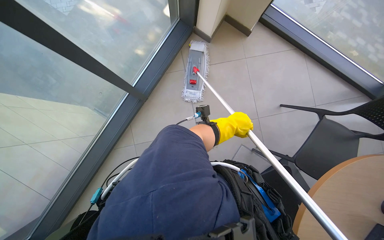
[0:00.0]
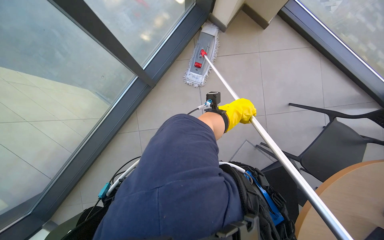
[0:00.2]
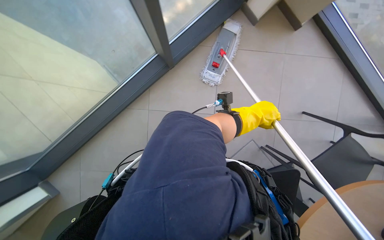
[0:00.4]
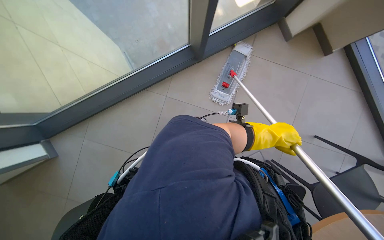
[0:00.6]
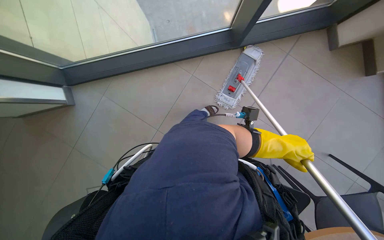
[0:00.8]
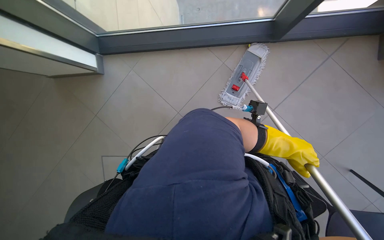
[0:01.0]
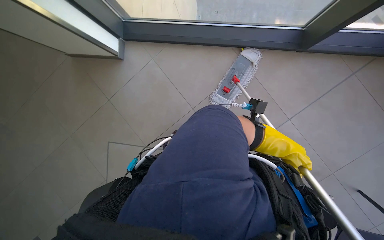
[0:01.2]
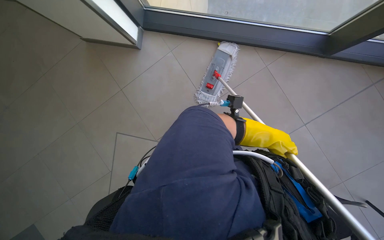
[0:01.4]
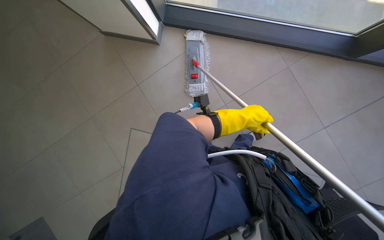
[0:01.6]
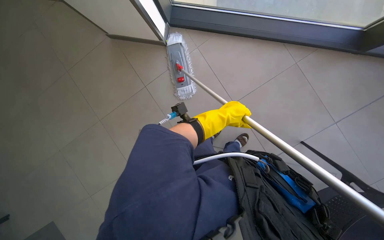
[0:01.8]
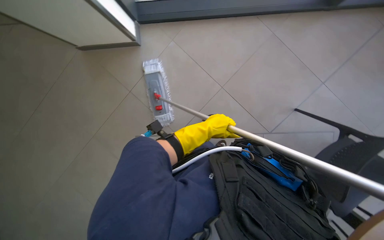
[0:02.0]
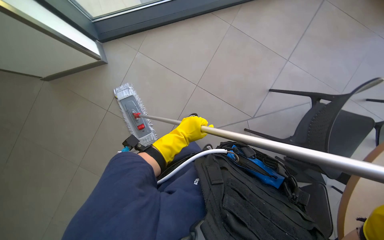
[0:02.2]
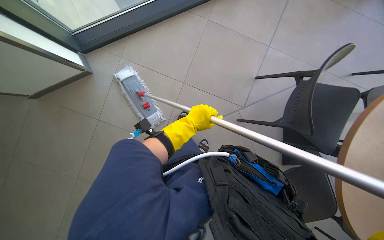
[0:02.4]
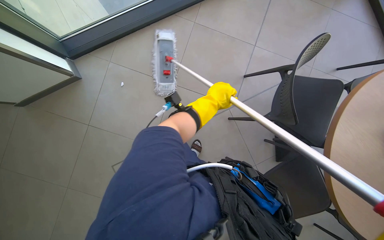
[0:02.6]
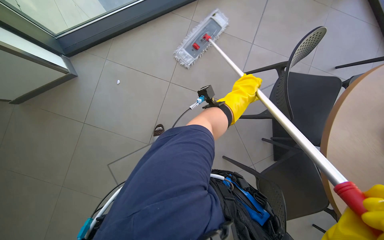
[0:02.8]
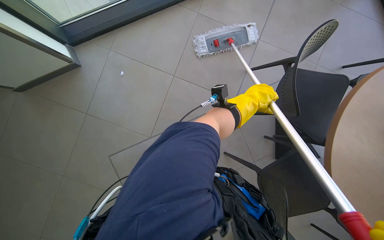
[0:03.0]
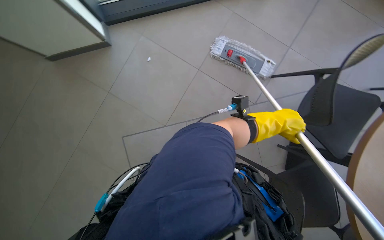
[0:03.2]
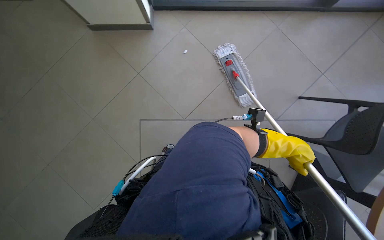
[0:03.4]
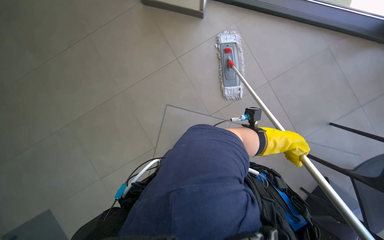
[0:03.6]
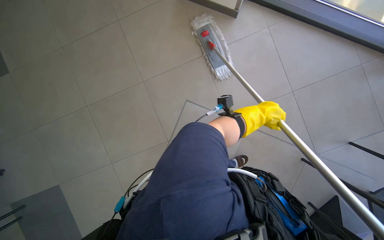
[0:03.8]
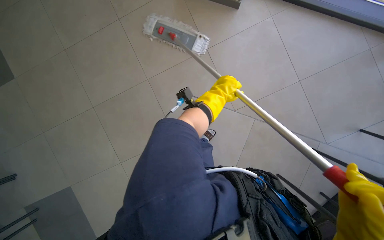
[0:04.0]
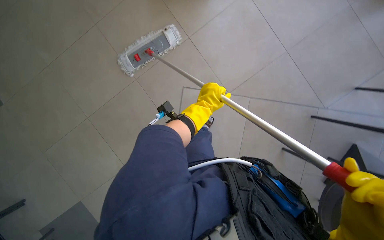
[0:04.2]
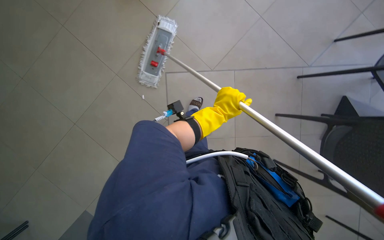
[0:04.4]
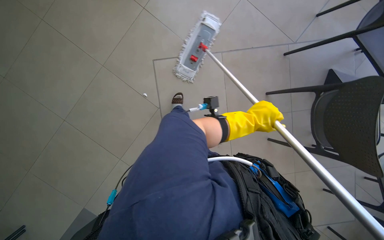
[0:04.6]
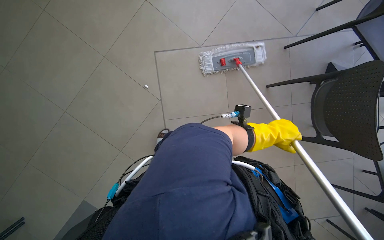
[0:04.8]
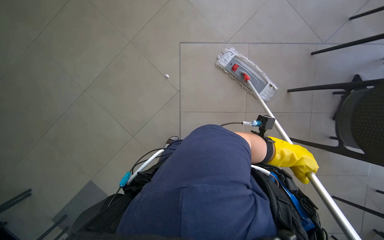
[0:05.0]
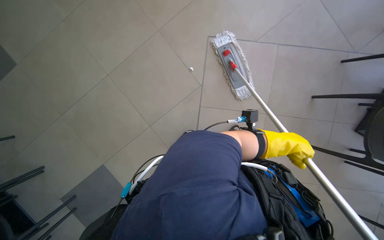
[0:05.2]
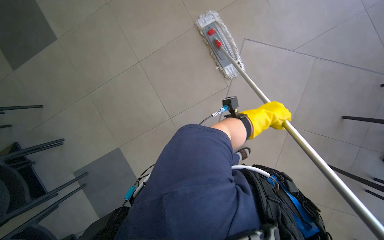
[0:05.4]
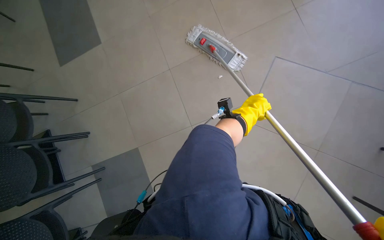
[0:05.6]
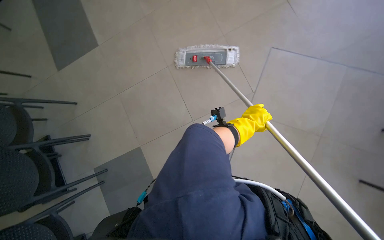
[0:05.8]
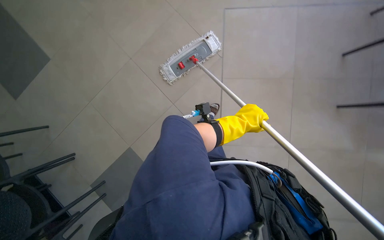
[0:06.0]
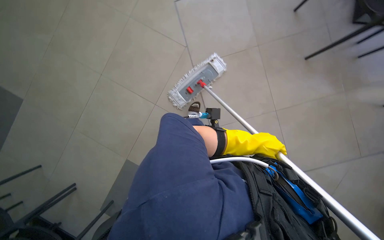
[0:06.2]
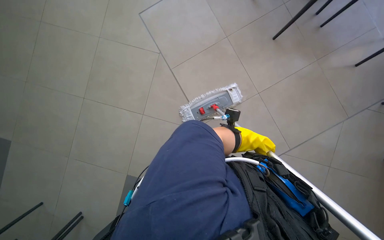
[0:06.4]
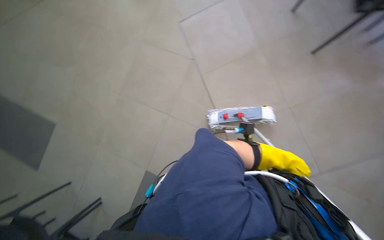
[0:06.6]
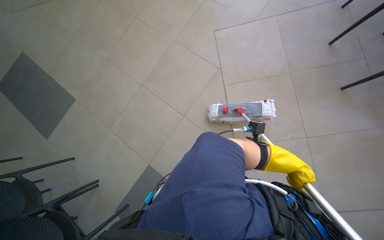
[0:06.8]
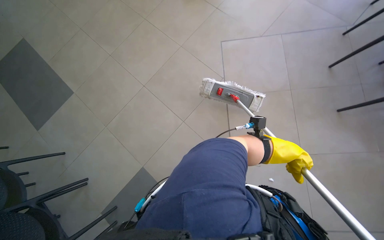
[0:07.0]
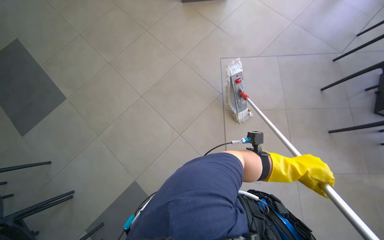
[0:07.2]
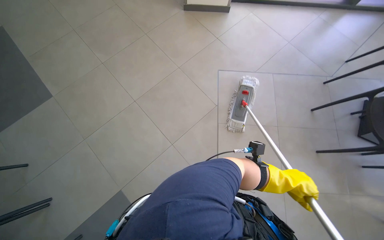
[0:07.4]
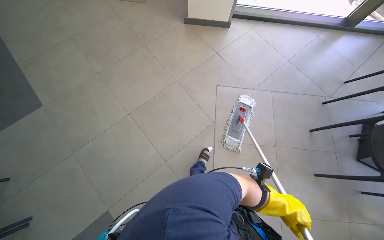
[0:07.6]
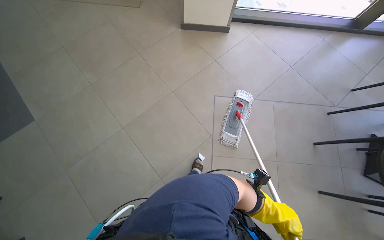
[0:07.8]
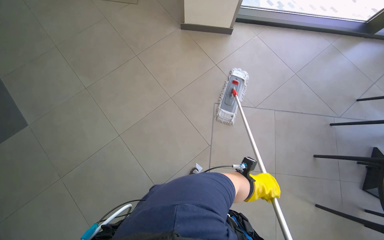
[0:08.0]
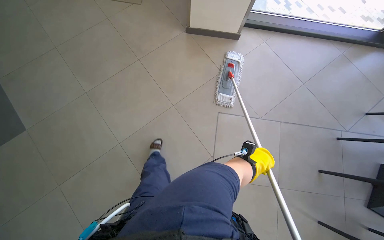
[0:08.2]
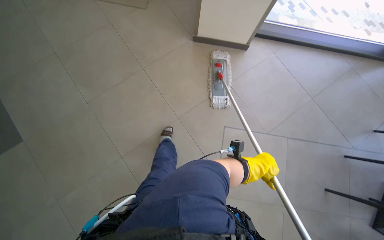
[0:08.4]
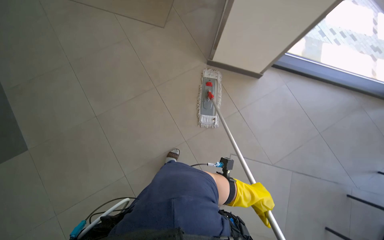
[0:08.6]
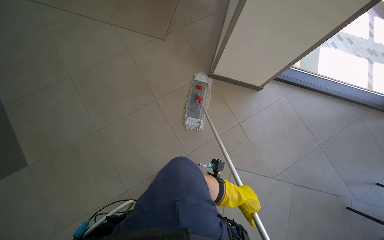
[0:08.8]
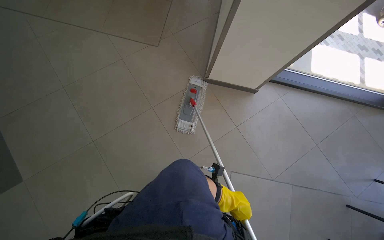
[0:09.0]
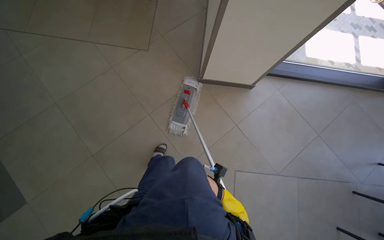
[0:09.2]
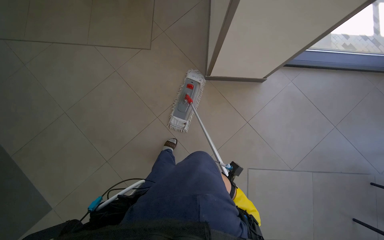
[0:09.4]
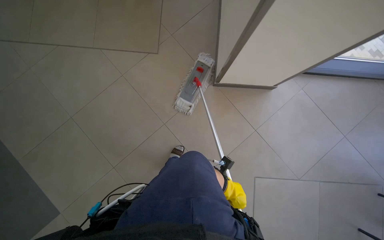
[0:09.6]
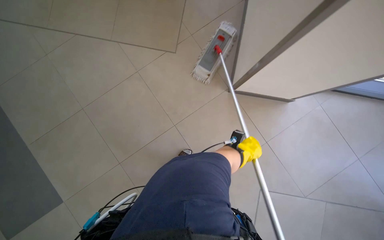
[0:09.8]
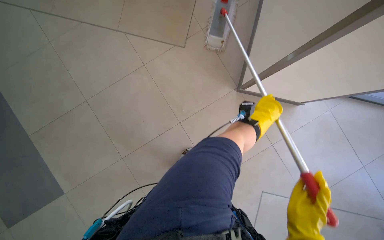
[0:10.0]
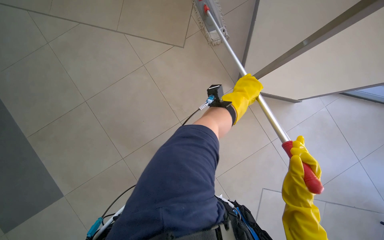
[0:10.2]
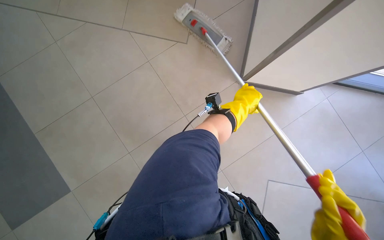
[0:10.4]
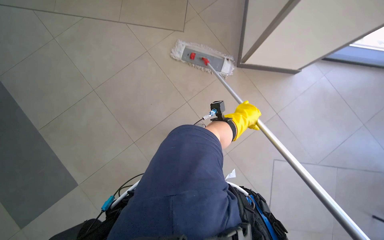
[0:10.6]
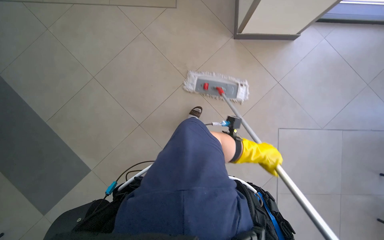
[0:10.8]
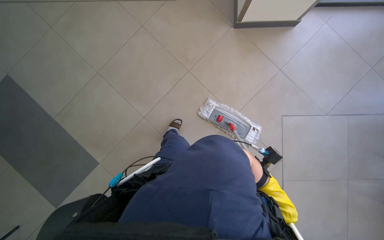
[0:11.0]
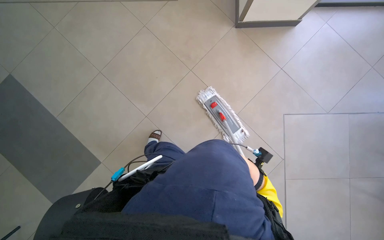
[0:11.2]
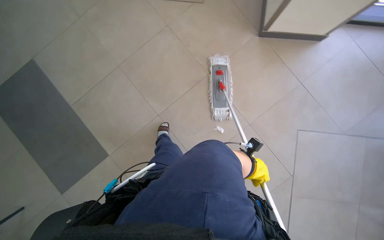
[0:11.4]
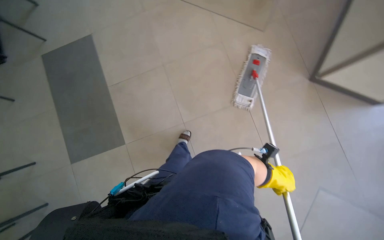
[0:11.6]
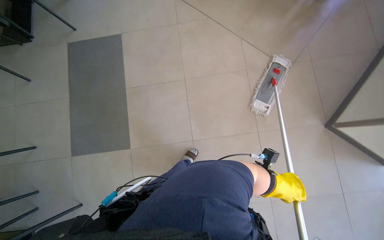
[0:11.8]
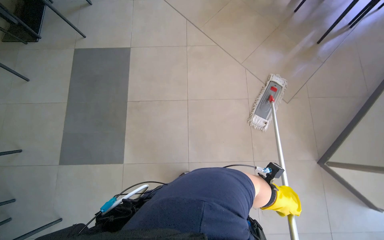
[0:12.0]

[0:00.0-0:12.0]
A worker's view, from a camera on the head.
Job: mopping floor.
The whole recording: Mopping cafeteria floor. The worker mops the cafeteria floor, moving chairs to clear the area.
0:00.0 to 0:01.6: The camera is carried roughly 60 cm. Everything in view rotates some 40 degrees clockwise.
0:01.6 to 0:03.0: The left hand reaches roughly 10 cm to the left, then returns.
0:03.0 to 0:04.4: The head travels some 50 cm. The view tips downward by roughly 20 degrees.
0:04.4 to 0:06.0: The camera travels to the left, some 50 cm.
0:06.0 to 0:07.6: The wearer looks some 20 degrees further upward. The scene rotates clockwise by some 35 degrees.
0:07.6 to 0:09.0: The head travels roughly 1 m.
0:09.0 to 0:10.4: The head travels approximately 50 cm. The camera pitches downward, by approximately 15 degrees.

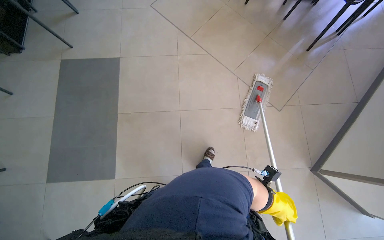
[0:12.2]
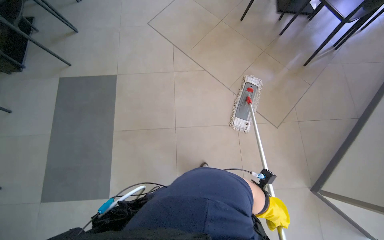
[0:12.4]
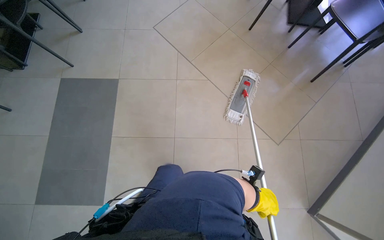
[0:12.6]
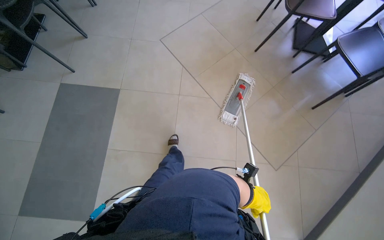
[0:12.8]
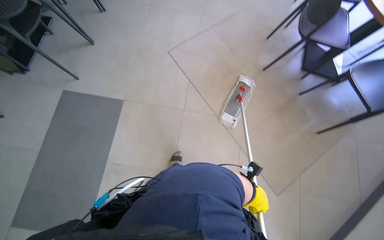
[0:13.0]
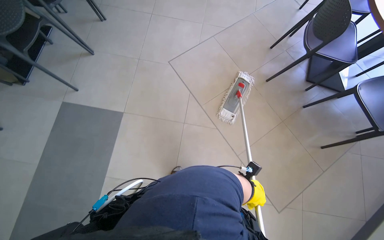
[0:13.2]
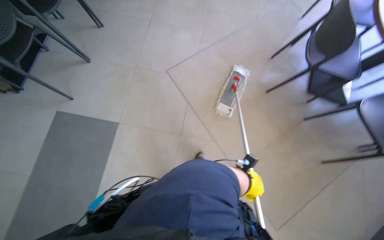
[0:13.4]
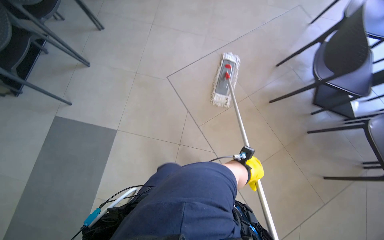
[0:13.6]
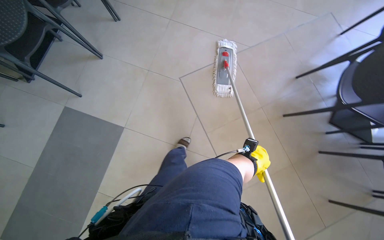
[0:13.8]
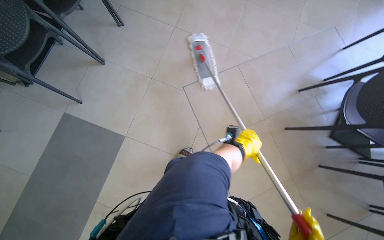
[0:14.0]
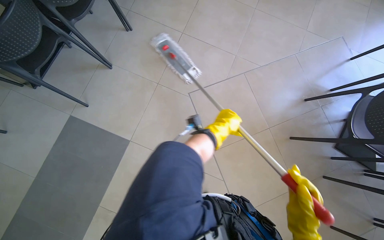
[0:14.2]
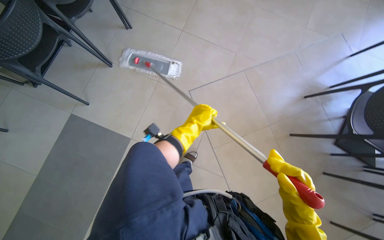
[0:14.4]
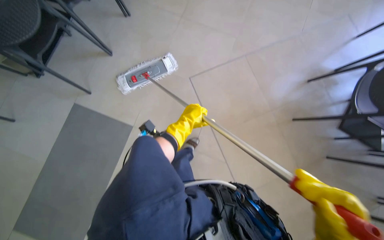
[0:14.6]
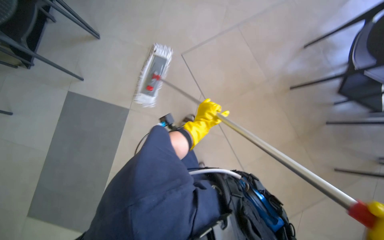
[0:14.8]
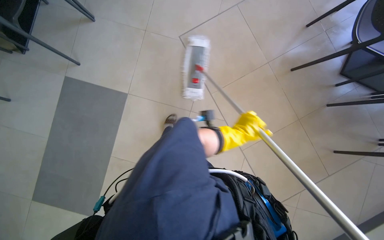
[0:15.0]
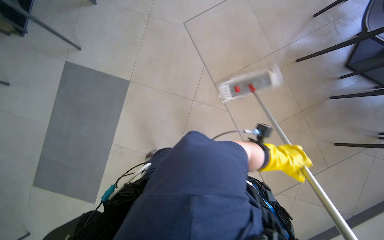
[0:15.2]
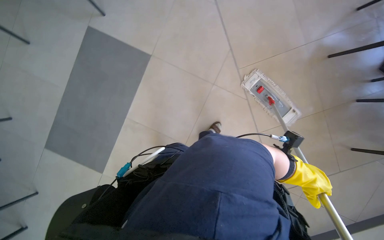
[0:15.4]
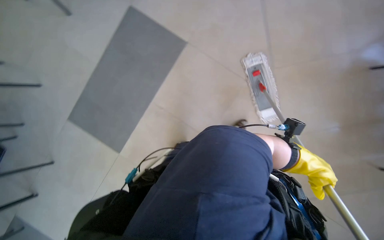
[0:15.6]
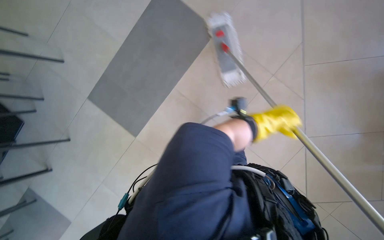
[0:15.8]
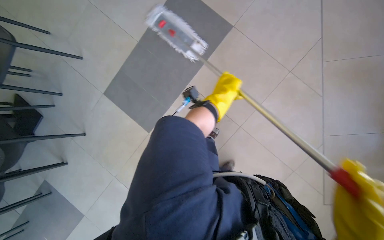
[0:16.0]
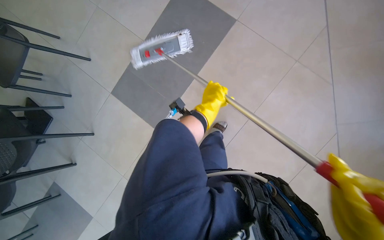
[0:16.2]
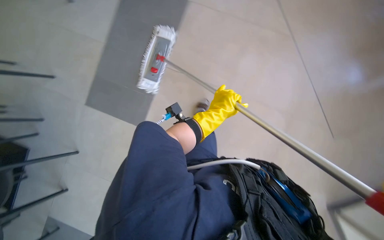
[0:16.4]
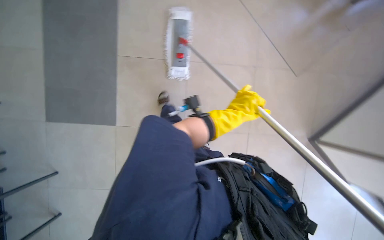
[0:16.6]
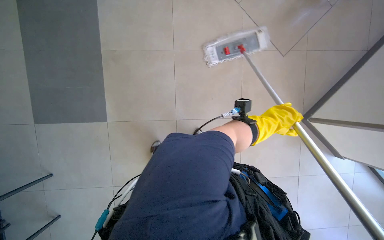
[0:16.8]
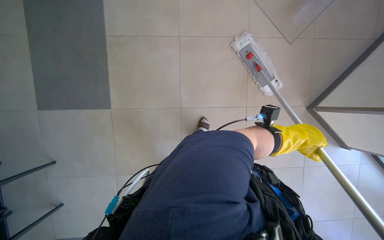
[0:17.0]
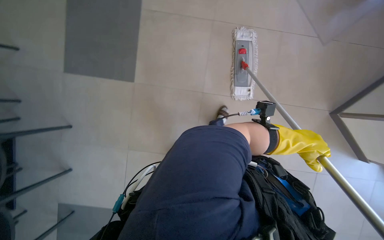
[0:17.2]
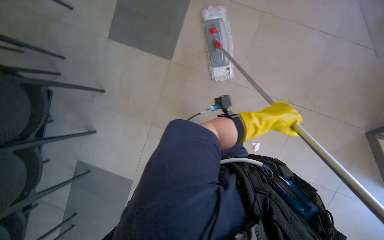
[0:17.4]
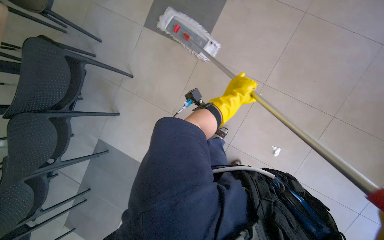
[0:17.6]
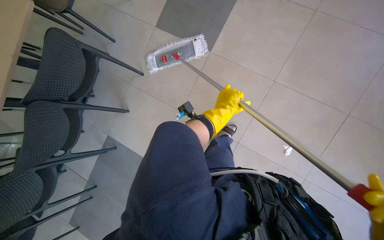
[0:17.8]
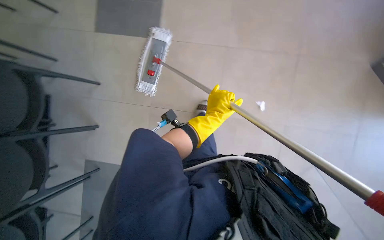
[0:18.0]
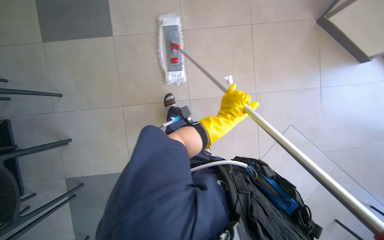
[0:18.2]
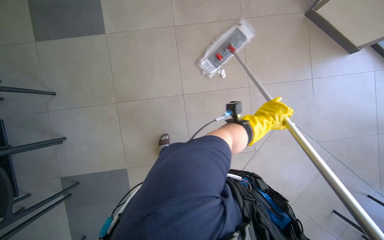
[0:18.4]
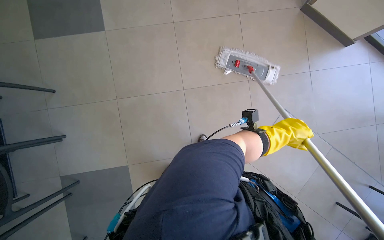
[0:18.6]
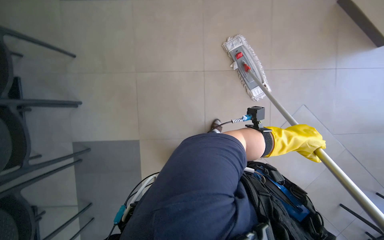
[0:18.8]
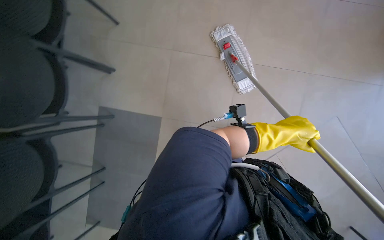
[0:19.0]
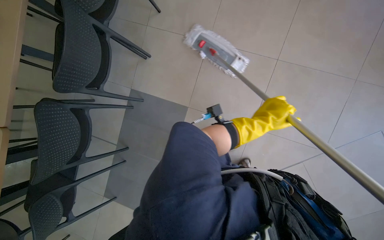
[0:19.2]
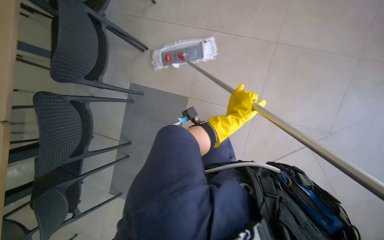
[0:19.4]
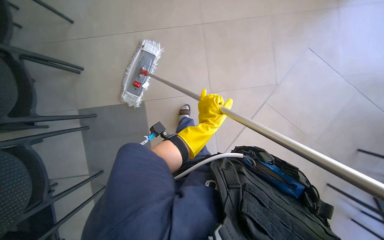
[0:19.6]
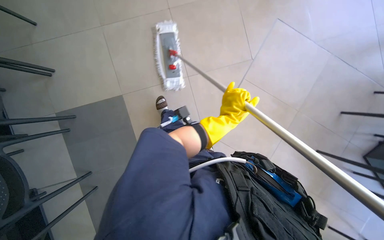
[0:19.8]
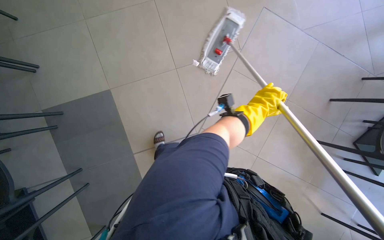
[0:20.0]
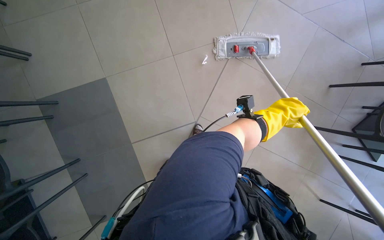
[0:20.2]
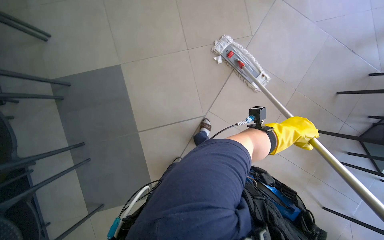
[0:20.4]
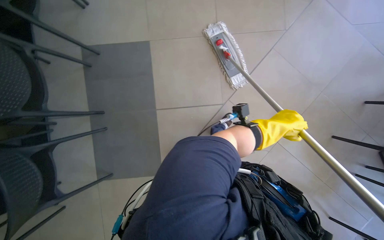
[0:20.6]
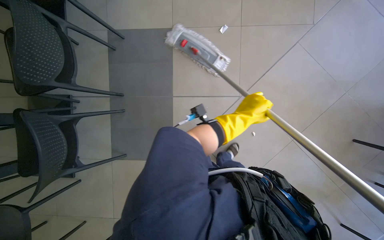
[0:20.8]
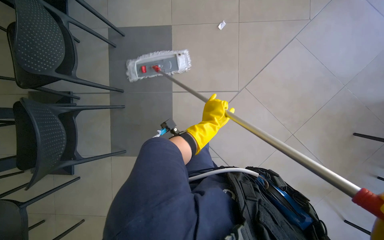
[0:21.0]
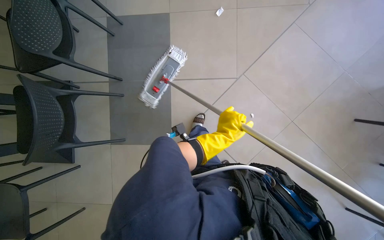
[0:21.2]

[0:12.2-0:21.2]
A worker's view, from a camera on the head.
Job: mopping floor.
The whole recording: Mopping cafeteria floor. The worker mops the cafeteria floor, moving chairs to clear the area.
0:12.2 to 0:13.8: The wearer moves roughly 1 m.
0:13.8 to 0:15.2: The right hand moves down the picture, about 40 cm.
0:16.6 to 0:18.2: The right hand reaches about 10 cm to the right, then returns.
0:18.2 to 0:19.8: The right hand travels to the right and back again, roughly 20 cm each way.
0:19.8 to 0:21.2: The right hand reaches some 20 cm to the right, then returns.
